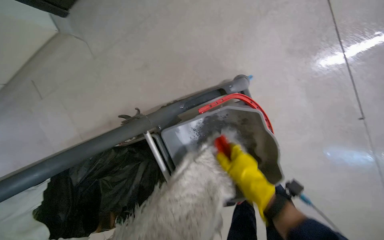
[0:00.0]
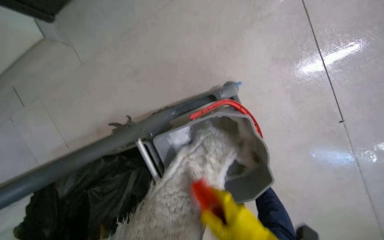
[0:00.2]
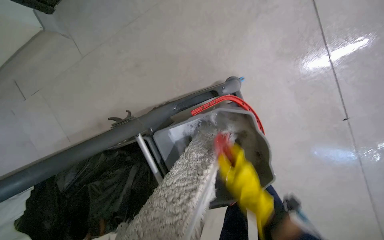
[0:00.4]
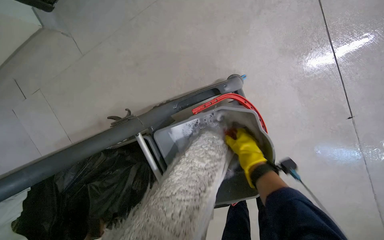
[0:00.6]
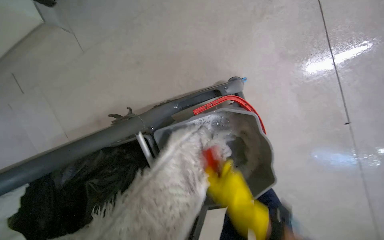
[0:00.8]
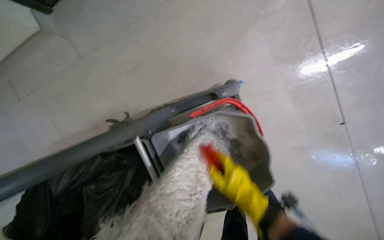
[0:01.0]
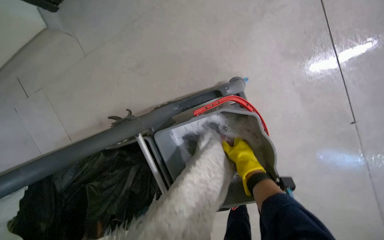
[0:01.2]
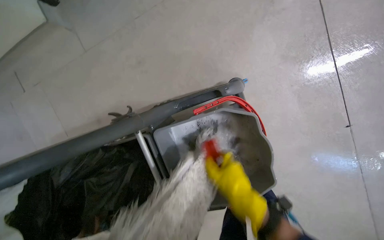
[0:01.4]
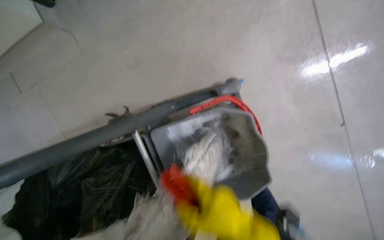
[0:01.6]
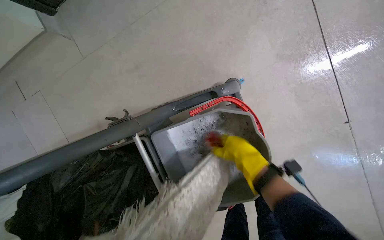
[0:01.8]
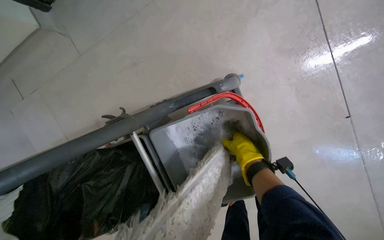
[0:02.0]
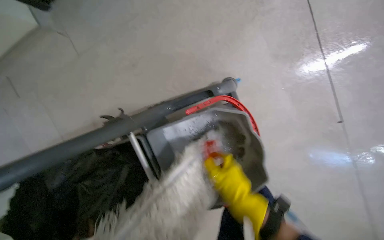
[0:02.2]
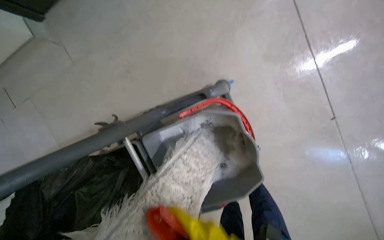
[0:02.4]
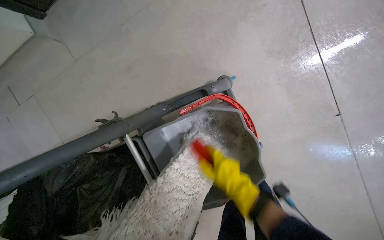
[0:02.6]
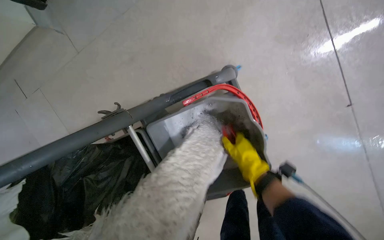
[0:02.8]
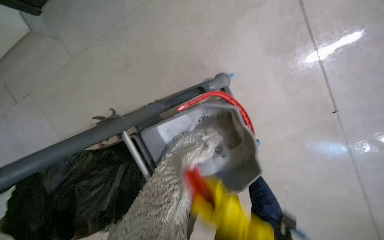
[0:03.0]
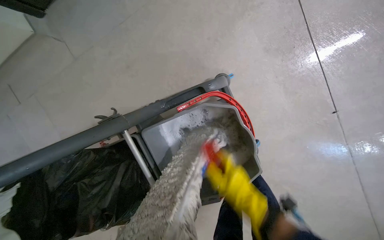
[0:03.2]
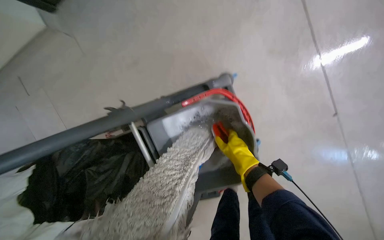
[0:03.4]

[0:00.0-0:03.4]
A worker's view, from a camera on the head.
Job: preparing cleaning supplies.
The whole recording: Cleaning mop head. The worker removes the mop head and cleans it in the bucket.
0:00.0 to 0:01.6: The right hand goes nearer and farther, some 15 cm each way, reversing 4 times.
0:01.6 to 0:03.4: The right hand swings nearer and farther, about 20 cm each way, with 3 reversals.

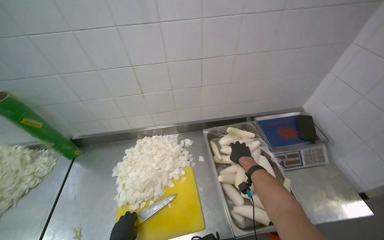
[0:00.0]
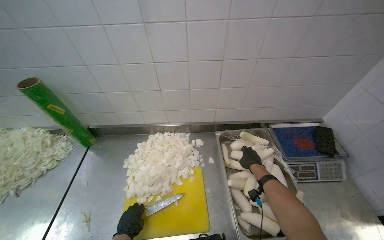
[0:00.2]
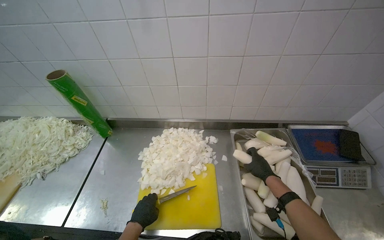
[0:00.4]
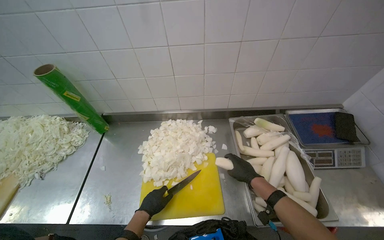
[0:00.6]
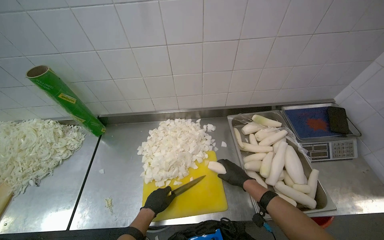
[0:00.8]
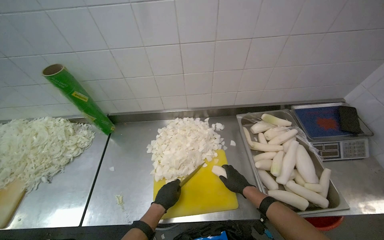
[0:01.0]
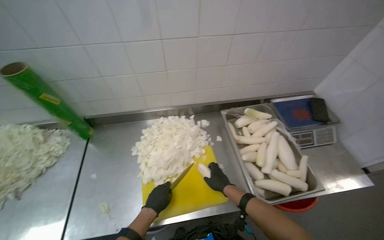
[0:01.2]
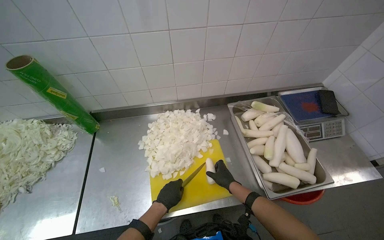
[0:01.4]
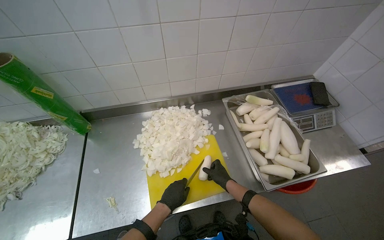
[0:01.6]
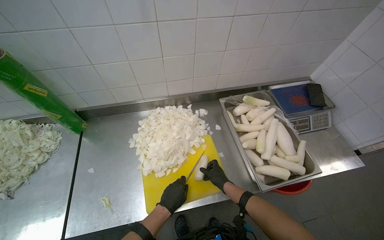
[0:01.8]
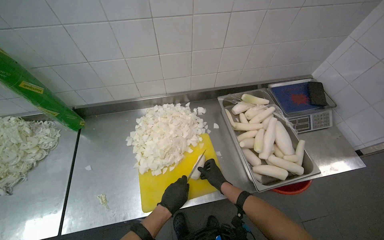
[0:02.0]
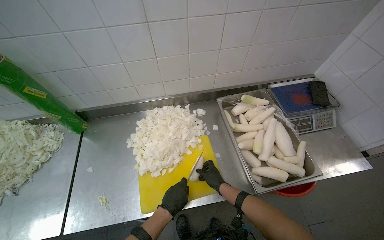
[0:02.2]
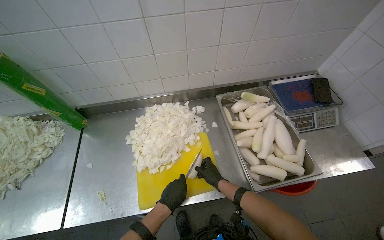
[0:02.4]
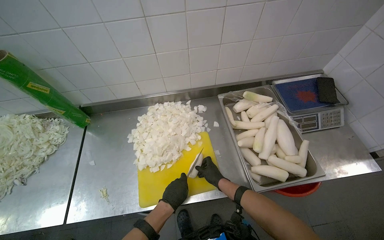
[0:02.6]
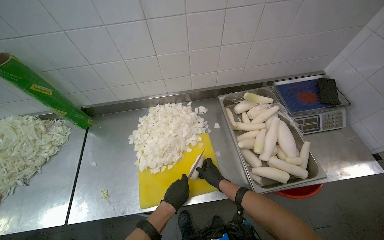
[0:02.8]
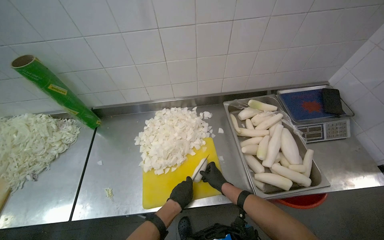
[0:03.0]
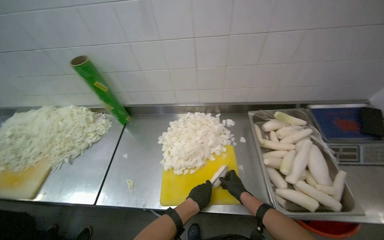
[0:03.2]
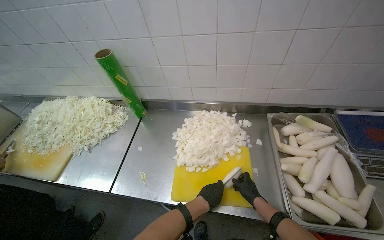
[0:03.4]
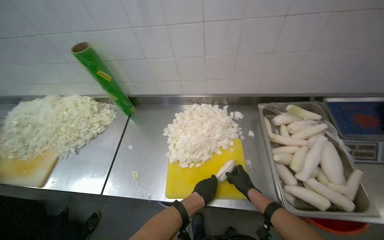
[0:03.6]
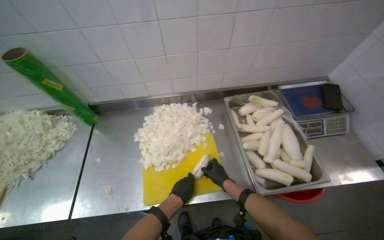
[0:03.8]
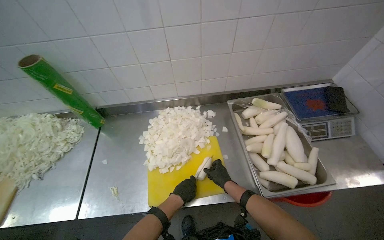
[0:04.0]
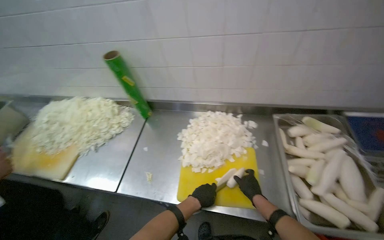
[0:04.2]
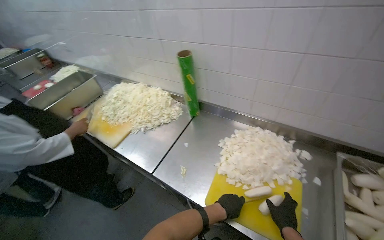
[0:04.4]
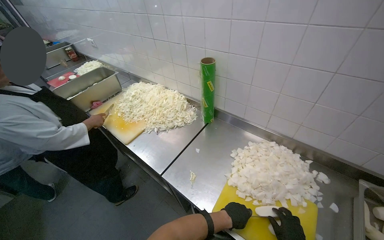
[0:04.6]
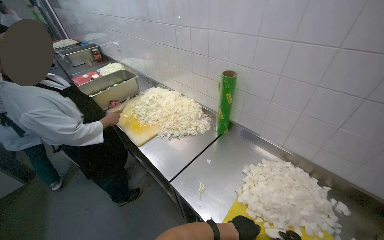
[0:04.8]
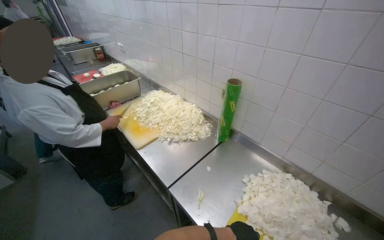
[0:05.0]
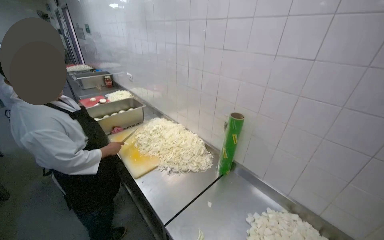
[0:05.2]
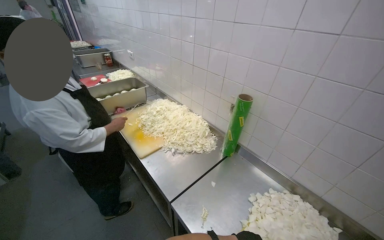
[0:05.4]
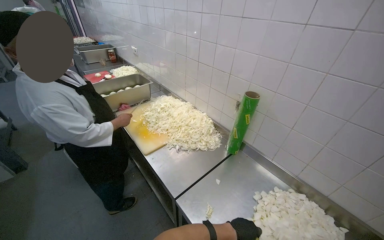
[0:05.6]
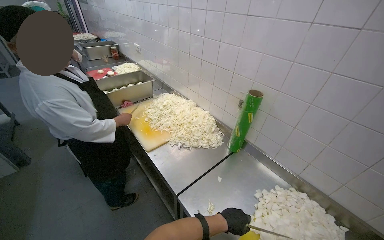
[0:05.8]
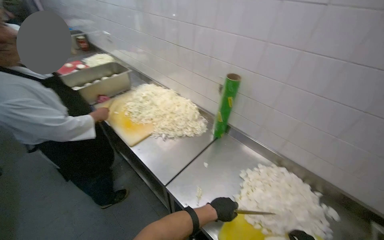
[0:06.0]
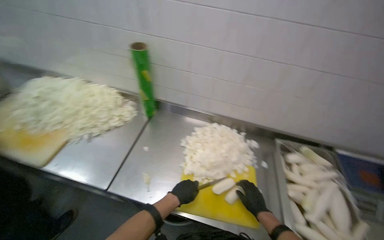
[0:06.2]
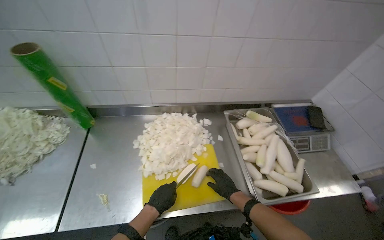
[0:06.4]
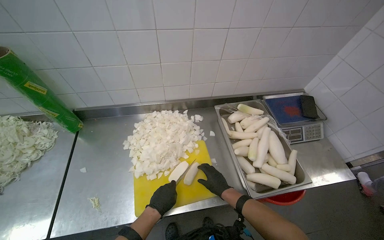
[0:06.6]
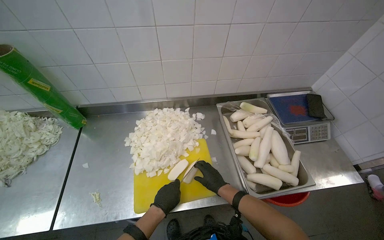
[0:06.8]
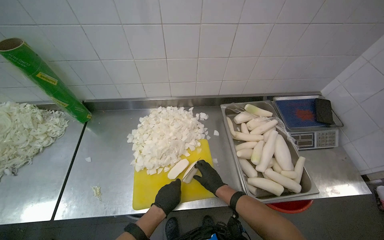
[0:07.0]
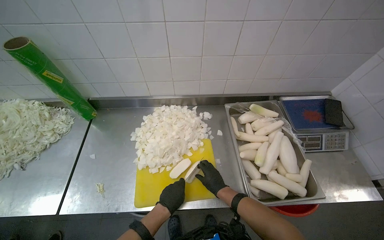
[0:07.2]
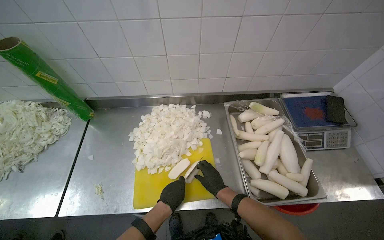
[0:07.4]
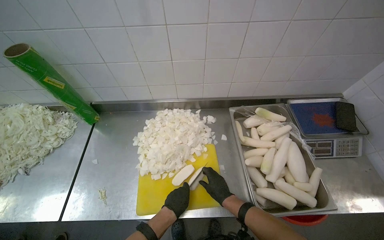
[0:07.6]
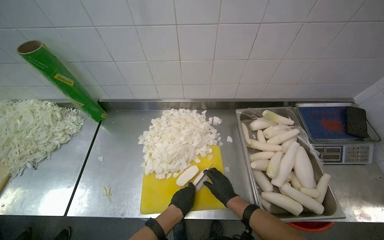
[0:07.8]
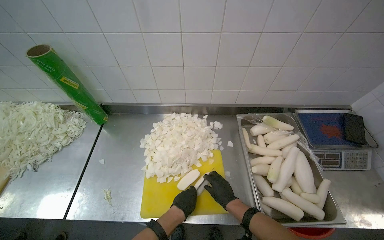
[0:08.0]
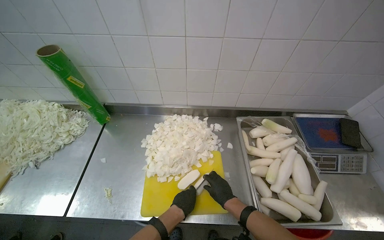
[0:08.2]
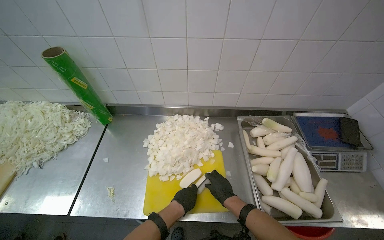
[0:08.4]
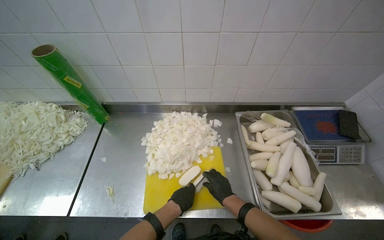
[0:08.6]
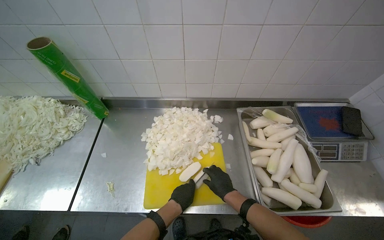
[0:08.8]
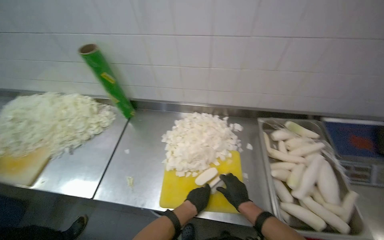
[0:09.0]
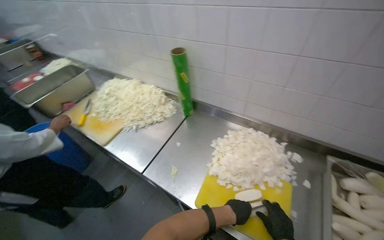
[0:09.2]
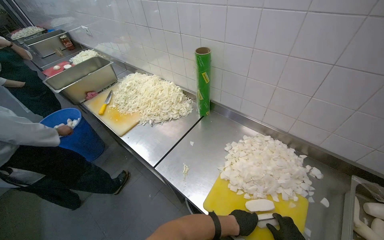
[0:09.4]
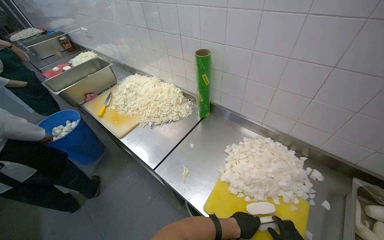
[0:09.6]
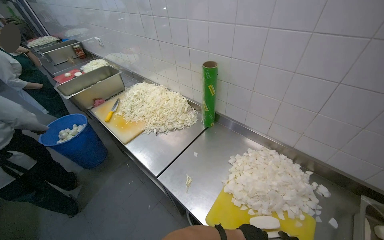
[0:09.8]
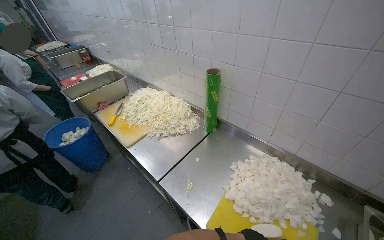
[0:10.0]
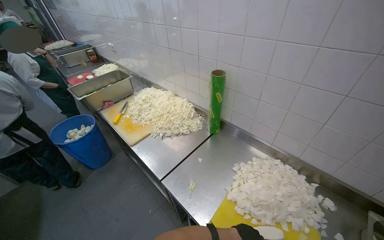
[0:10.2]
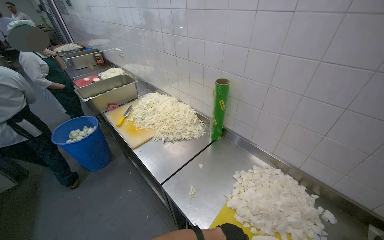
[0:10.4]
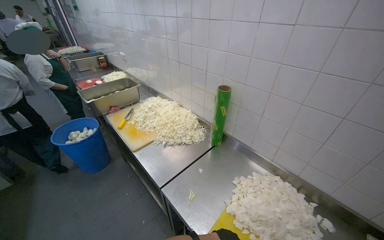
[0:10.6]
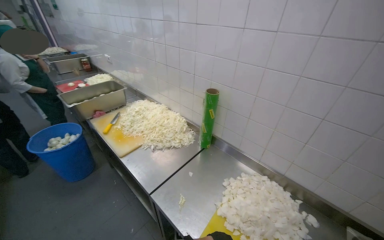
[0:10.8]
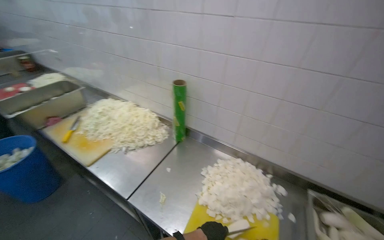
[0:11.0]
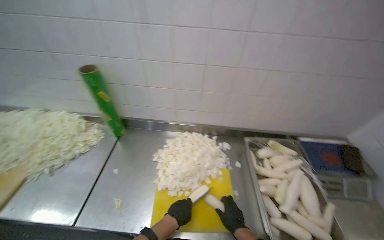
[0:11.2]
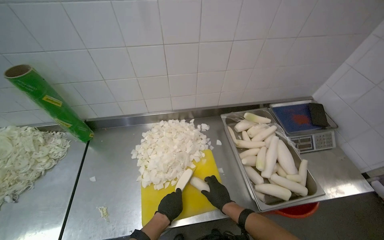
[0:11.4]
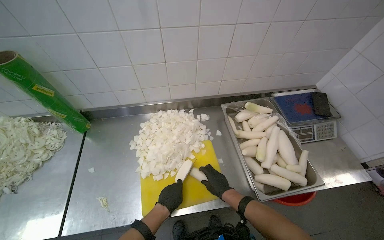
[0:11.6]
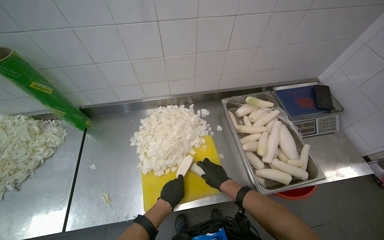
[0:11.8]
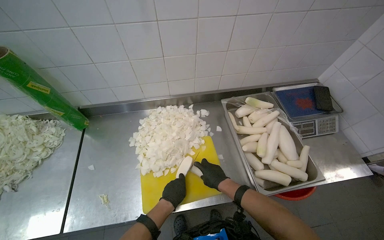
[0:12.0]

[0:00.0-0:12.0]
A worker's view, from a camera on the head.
Job: preparing food.
The whole recording: Chopping white radishes. The worker chops white radishes into small pieces on a yellow cutting board.
0:00.0 to 0:01.6: The right hand is displaced to the left and down the picture by about 35 cm.
0:03.0 to 0:04.4: The head rotates approximately 35 degrees to the left.
0:06.0 to 0:07.6: The head rotates about 45 degrees to the right. The wearer looks roughly 20 degrees further downward.
0:07.6 to 0:09.0: The hands stay close to where they were, moving slightly.
0:09.0 to 0:10.4: The wearer's head swings approximately 40 degrees to the left. The wearer looks roughly 15 degrees further upward.
0:10.4 to 0:12.0: The wearer's head swings roughly 55 degrees to the right. The view tilts approximately 20 degrees downward.

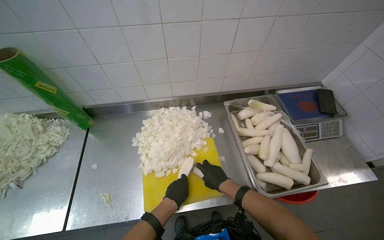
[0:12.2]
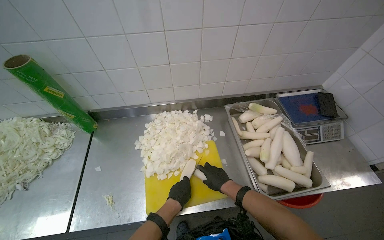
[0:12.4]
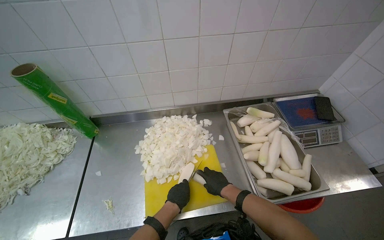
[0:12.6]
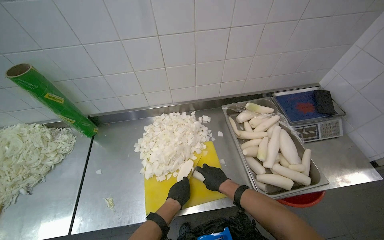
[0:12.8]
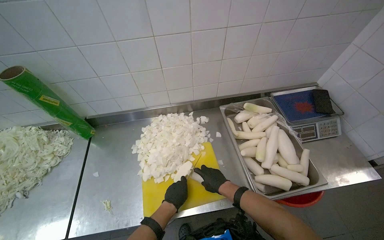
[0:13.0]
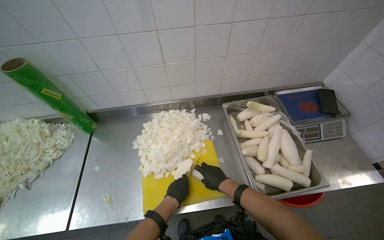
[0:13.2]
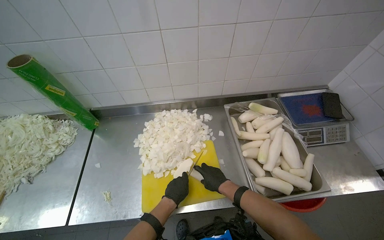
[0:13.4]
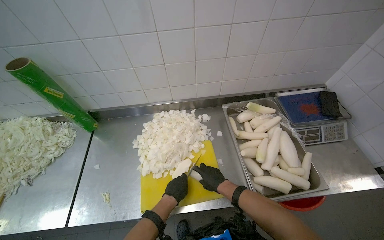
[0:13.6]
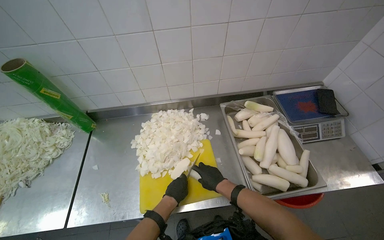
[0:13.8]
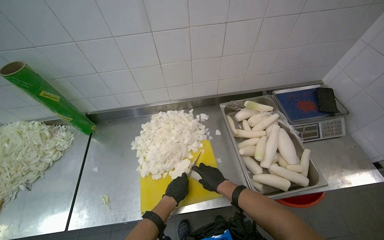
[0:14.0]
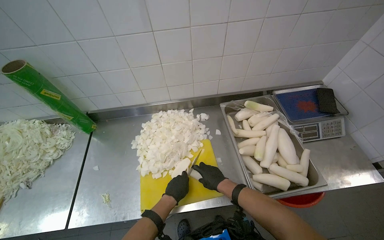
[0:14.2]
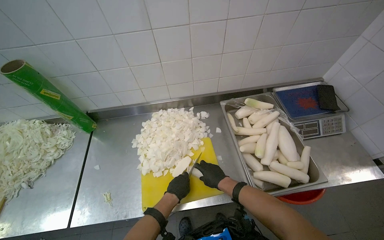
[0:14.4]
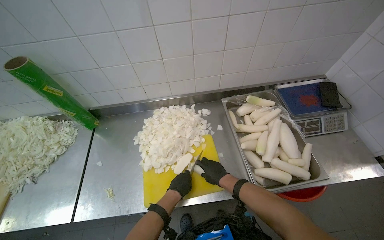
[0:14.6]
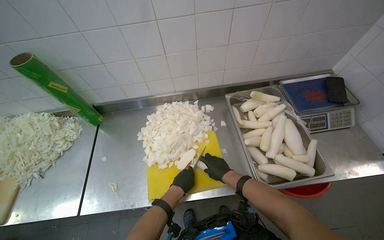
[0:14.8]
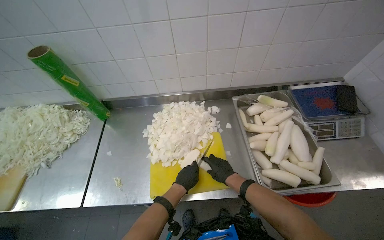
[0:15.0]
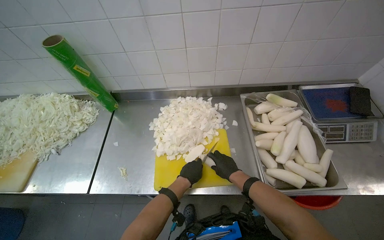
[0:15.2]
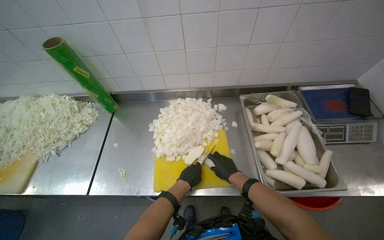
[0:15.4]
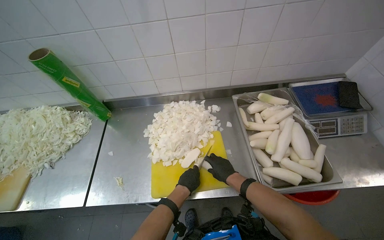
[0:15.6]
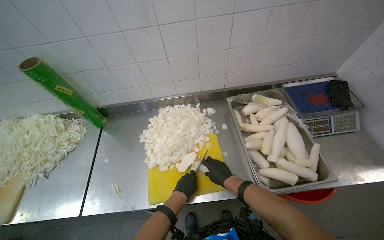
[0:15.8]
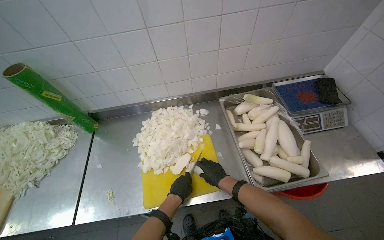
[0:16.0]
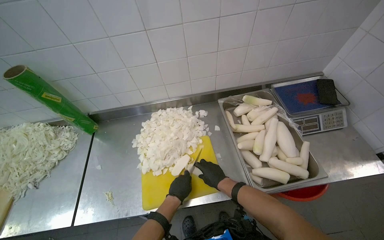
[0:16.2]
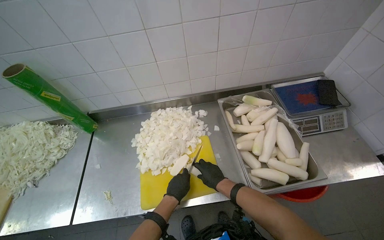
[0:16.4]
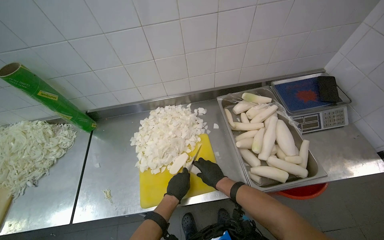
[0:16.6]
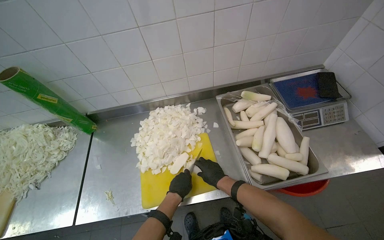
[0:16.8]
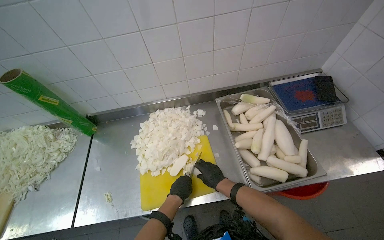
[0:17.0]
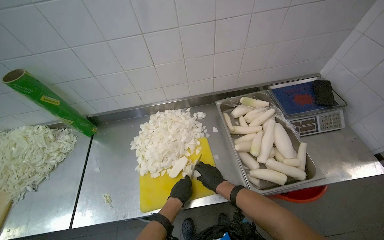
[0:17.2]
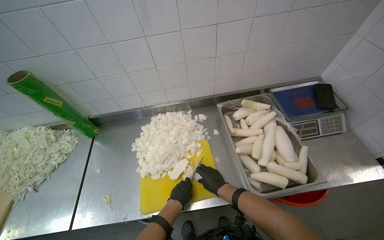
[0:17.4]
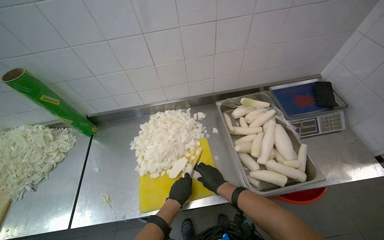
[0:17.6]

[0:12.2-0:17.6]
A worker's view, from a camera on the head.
Job: preparing food.
The whole recording: Chopping white radishes. The worker chops white radishes into small pieces on a yellow cutting board.
0:12.2 to 0:17.6: The hands work in one place, with small movements.
